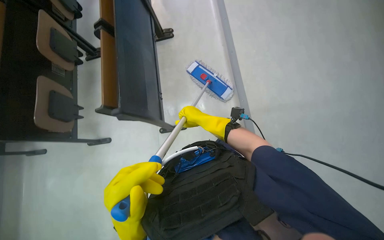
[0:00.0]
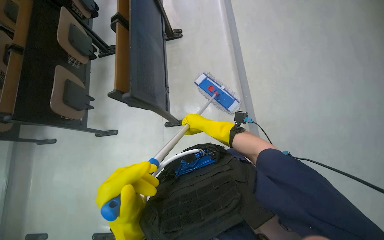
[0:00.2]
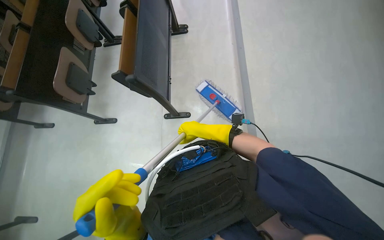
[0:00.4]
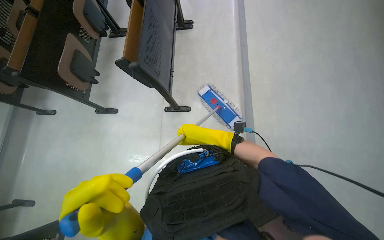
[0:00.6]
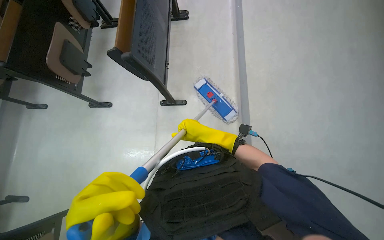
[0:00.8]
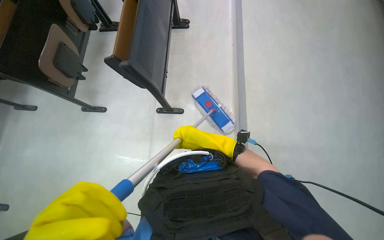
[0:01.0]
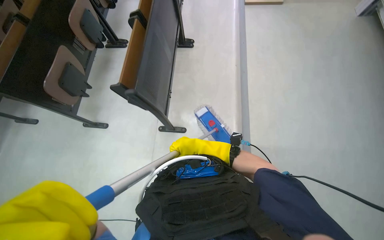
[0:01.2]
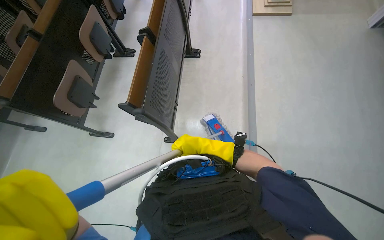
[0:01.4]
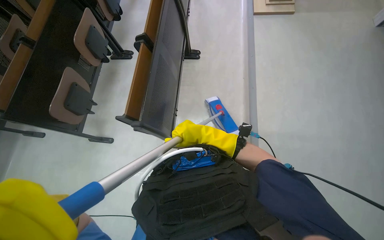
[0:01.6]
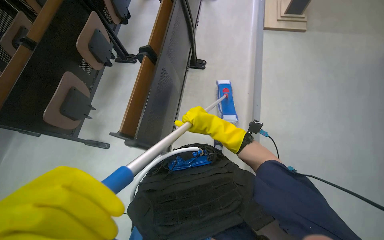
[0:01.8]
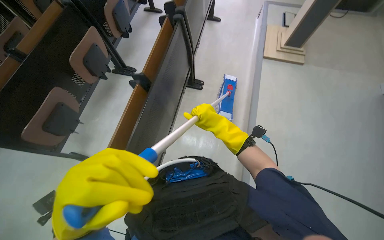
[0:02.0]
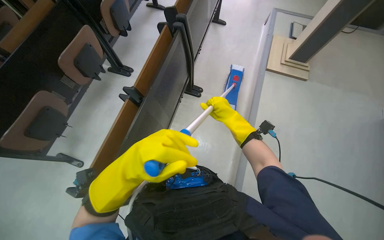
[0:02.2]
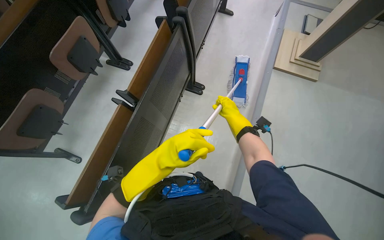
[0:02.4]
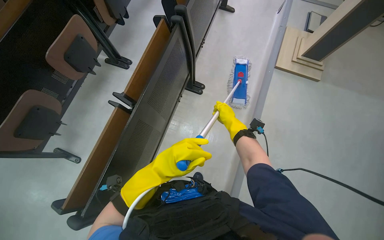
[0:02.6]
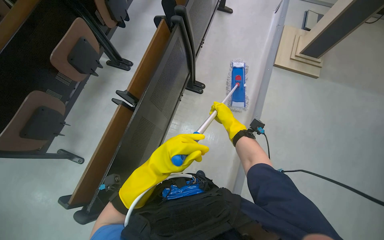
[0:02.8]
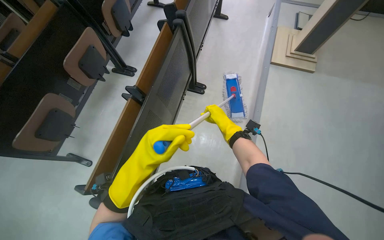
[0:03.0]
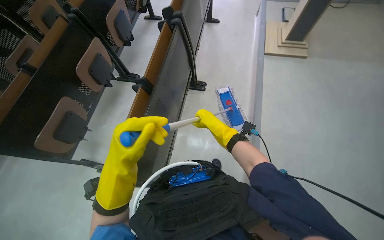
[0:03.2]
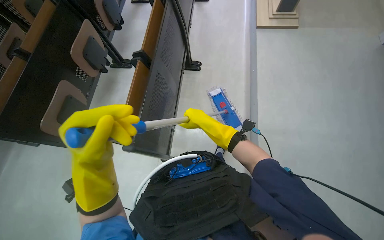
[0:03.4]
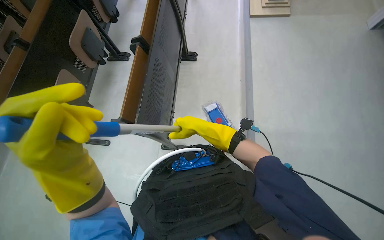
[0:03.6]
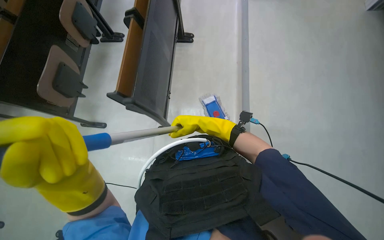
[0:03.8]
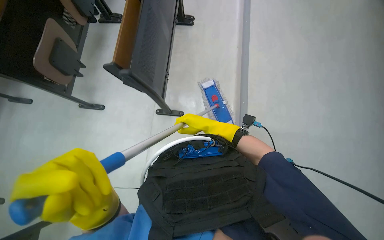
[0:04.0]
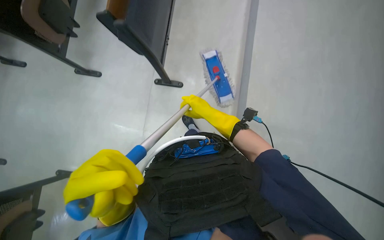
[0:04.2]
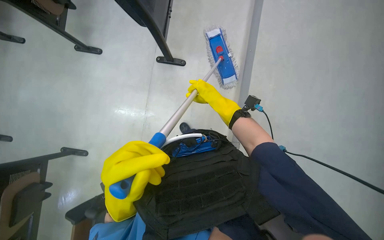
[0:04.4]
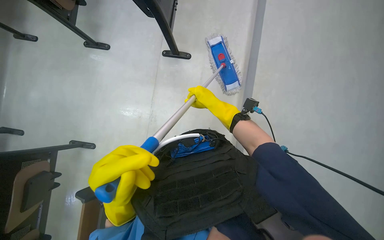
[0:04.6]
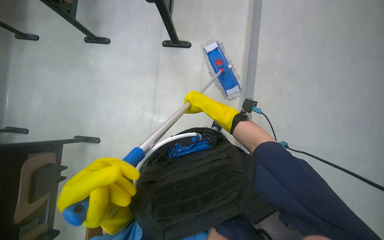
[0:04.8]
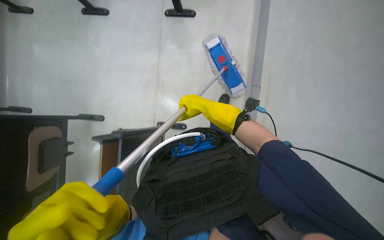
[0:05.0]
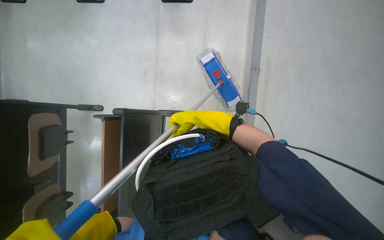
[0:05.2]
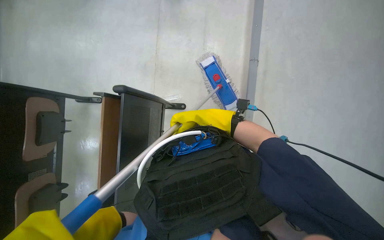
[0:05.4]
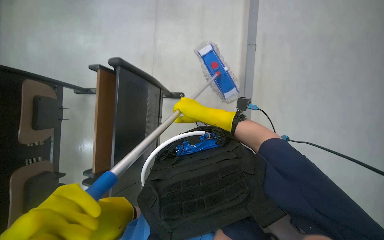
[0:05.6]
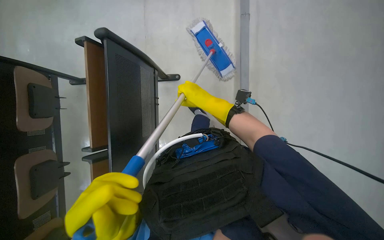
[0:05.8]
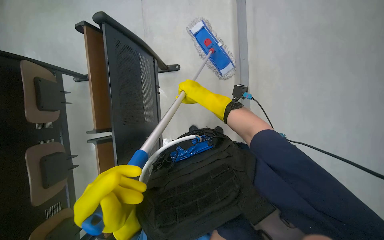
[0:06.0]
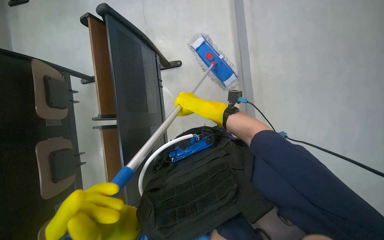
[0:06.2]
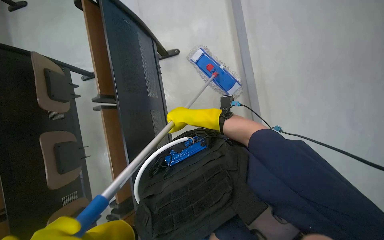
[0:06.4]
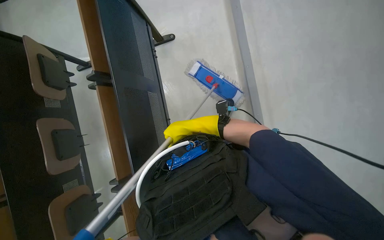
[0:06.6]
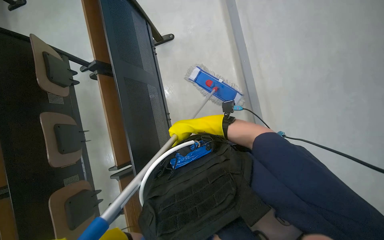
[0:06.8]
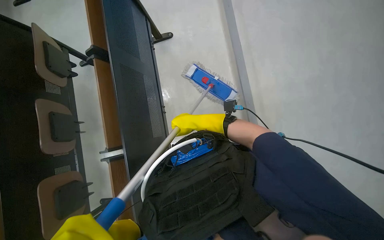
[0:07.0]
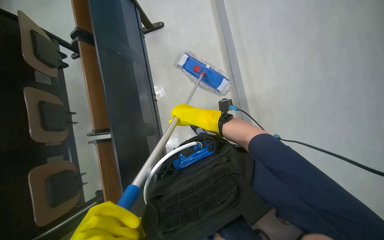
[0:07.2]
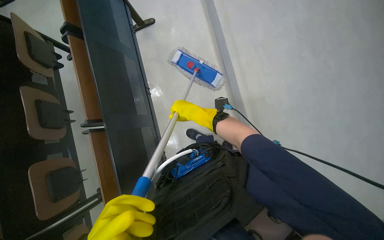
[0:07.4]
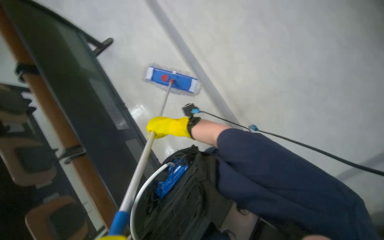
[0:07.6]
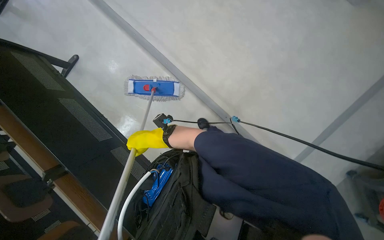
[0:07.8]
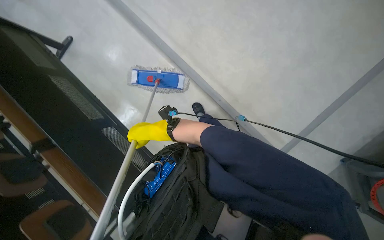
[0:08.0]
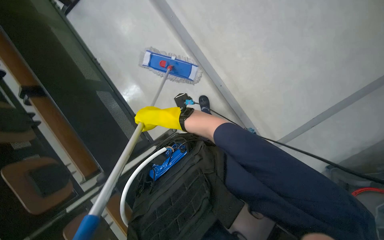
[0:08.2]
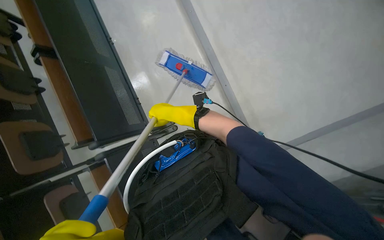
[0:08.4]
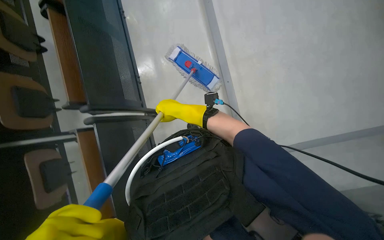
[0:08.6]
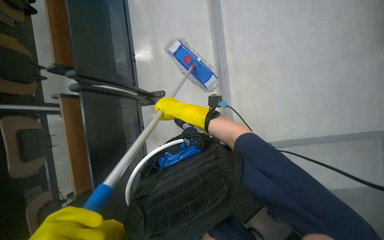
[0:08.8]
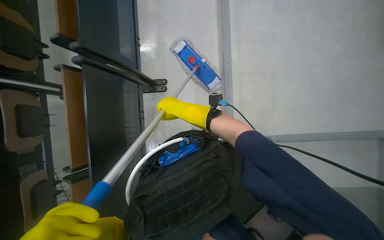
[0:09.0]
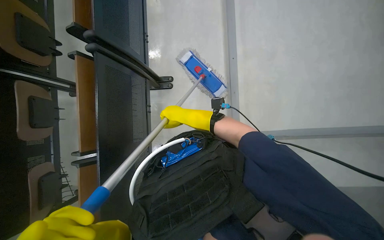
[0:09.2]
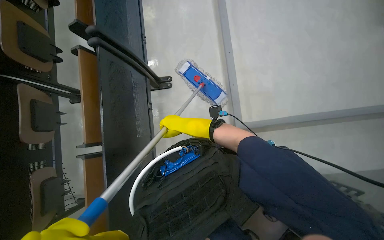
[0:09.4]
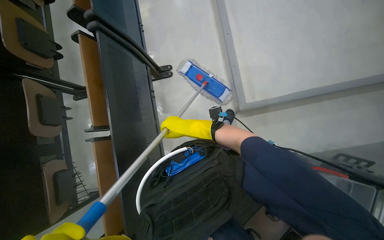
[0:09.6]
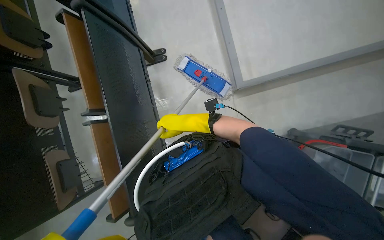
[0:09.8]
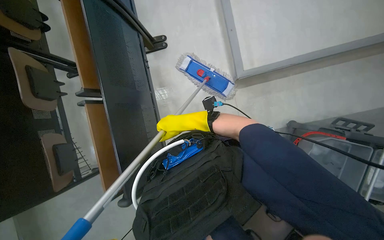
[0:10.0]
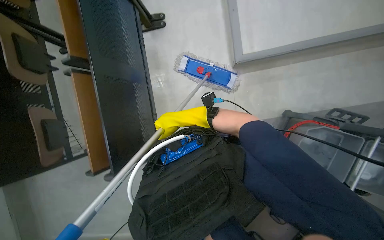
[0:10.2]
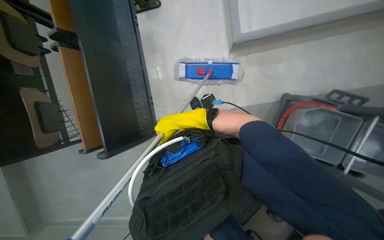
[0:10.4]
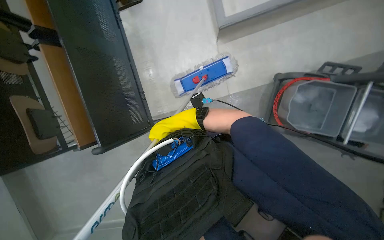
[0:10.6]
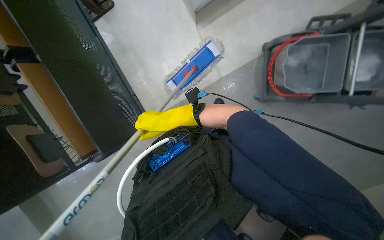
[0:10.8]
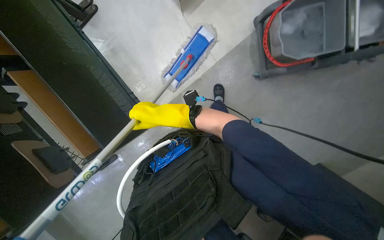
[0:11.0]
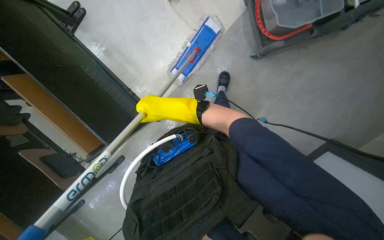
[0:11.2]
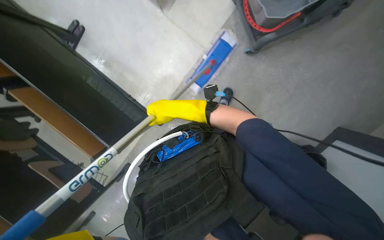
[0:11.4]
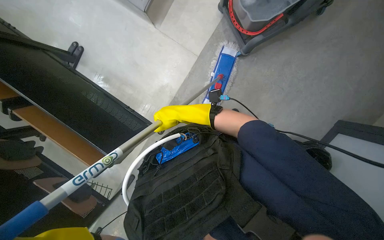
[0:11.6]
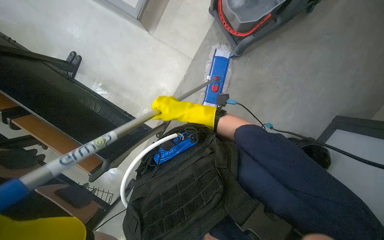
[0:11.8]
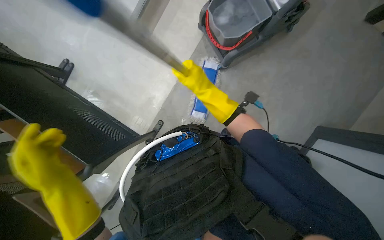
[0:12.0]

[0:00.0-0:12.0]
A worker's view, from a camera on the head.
Job: mopping floor.
The whole recording: Mopping floor with flat mop. The worker mops the floor with a flat mop.
0:01.6 to 0:03.0: The camera travels roughly 50 cm.
0:03.0 to 0:04.4: The wearer looks approximately 30 degrees further downward.
0:04.4 to 0:06.0: The view tips downward by some 15 degrees.
0:06.0 to 0:07.6: The view tilts roughly 10 degrees downward.
0:07.6 to 0:09.0: The scene turns roughly 35 degrees clockwise in the picture.
0:09.0 to 0:10.4: The head travels roughly 50 cm.
0:10.4 to 0:12.0: The scene turns roughly 50 degrees counterclockwise in the picture.

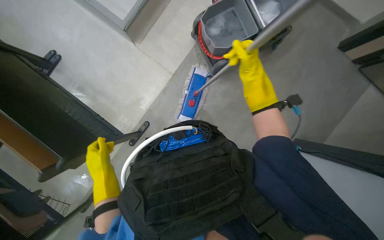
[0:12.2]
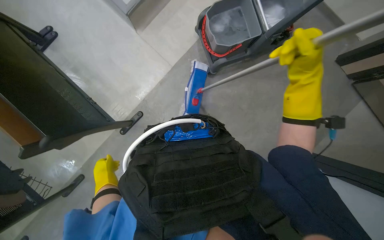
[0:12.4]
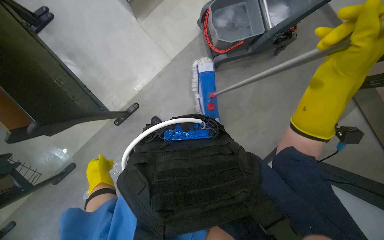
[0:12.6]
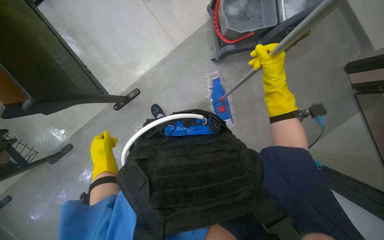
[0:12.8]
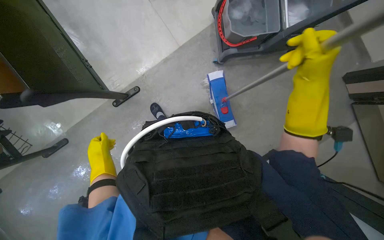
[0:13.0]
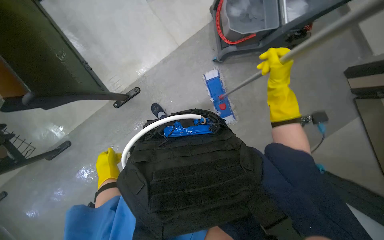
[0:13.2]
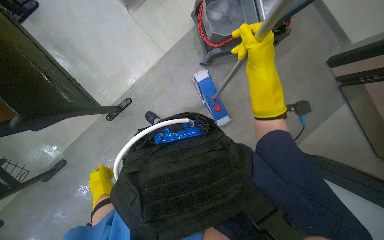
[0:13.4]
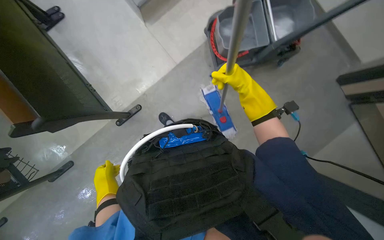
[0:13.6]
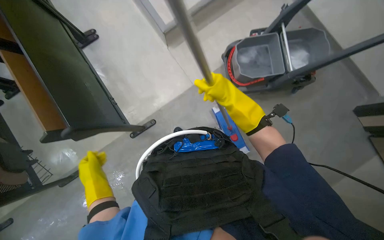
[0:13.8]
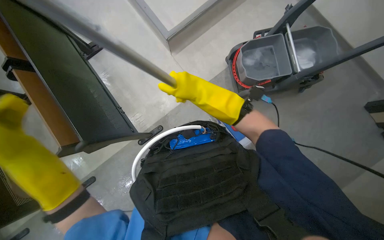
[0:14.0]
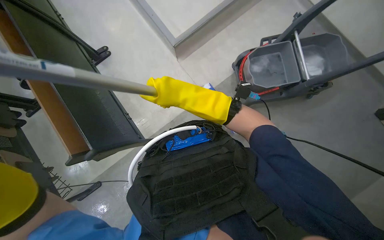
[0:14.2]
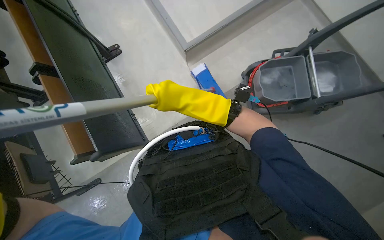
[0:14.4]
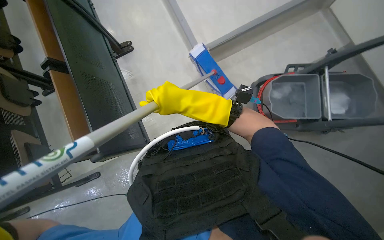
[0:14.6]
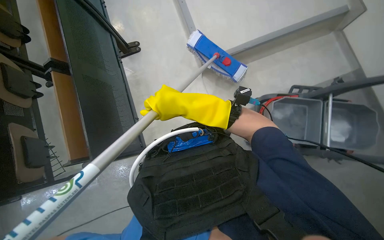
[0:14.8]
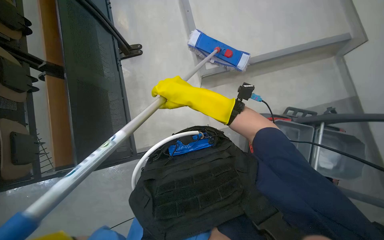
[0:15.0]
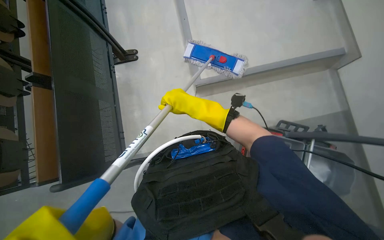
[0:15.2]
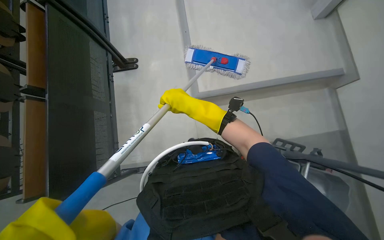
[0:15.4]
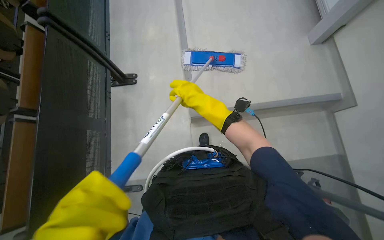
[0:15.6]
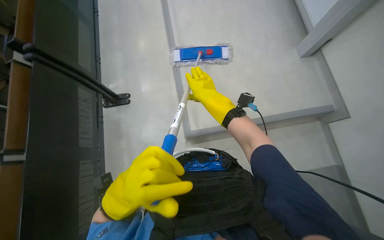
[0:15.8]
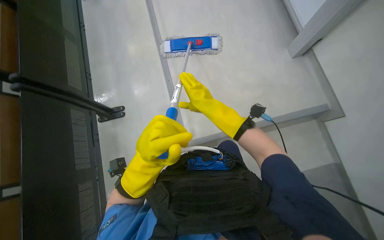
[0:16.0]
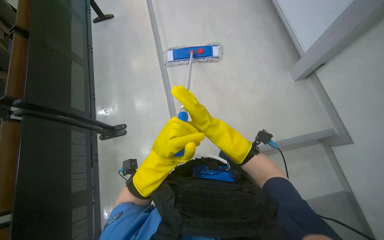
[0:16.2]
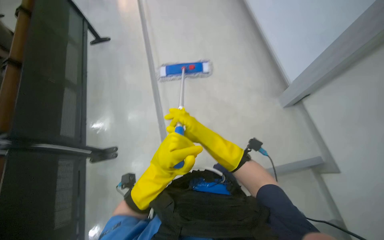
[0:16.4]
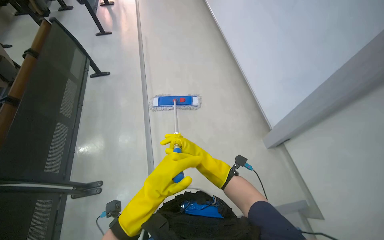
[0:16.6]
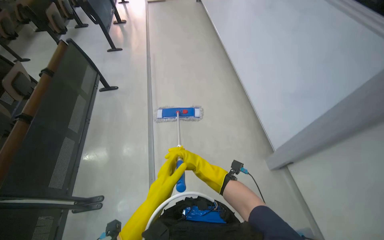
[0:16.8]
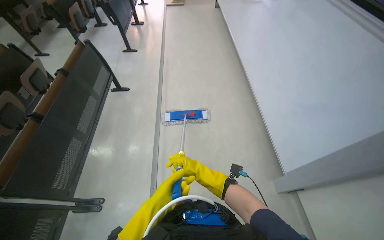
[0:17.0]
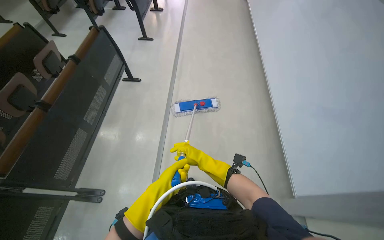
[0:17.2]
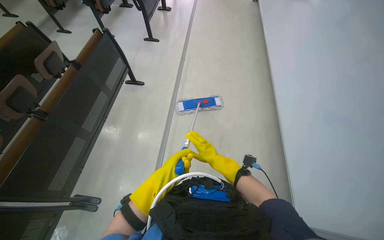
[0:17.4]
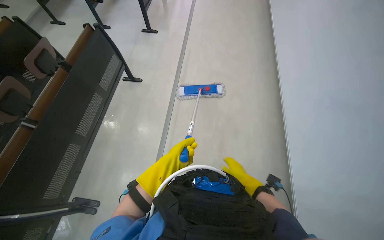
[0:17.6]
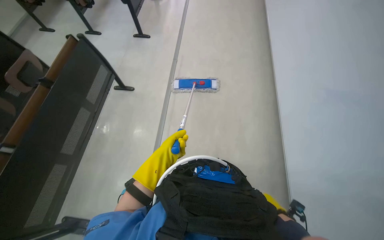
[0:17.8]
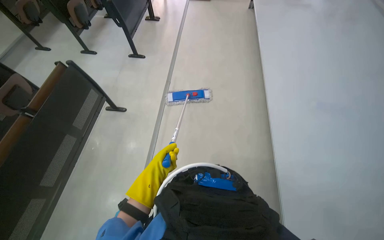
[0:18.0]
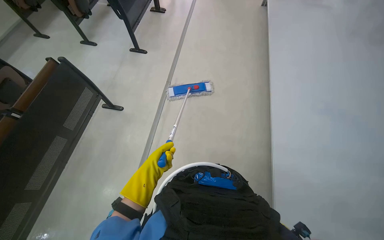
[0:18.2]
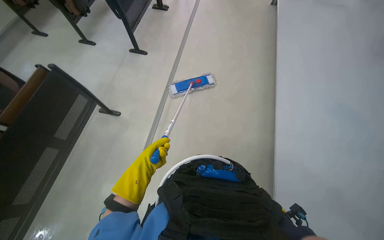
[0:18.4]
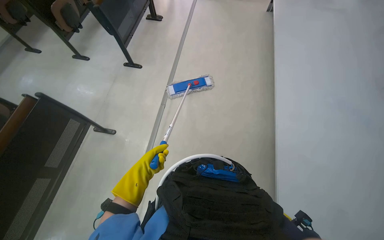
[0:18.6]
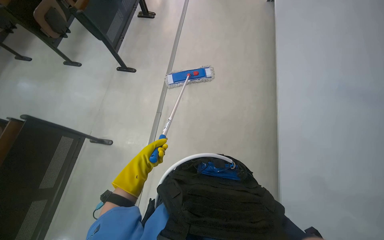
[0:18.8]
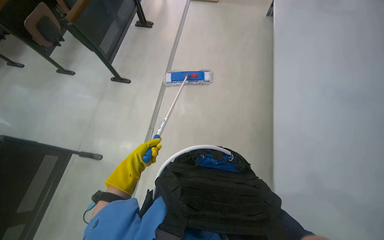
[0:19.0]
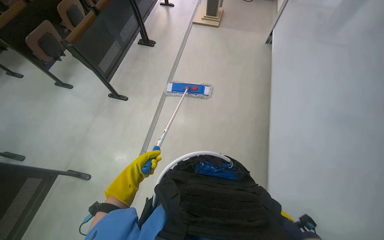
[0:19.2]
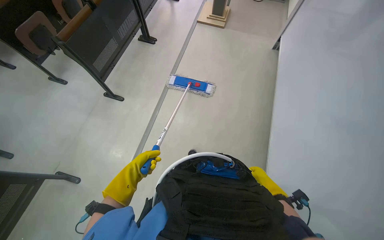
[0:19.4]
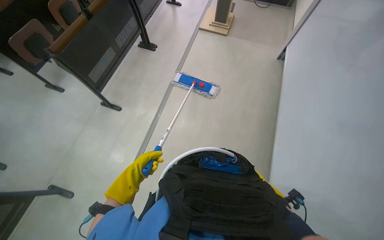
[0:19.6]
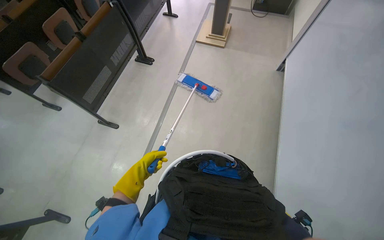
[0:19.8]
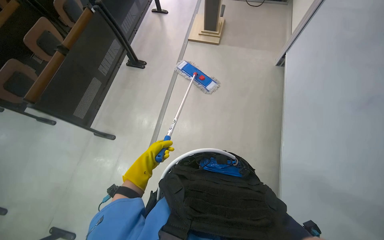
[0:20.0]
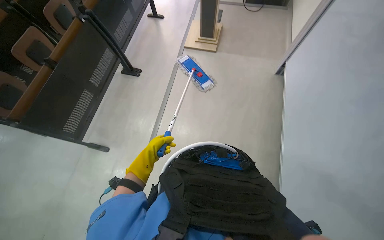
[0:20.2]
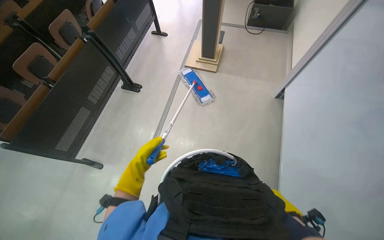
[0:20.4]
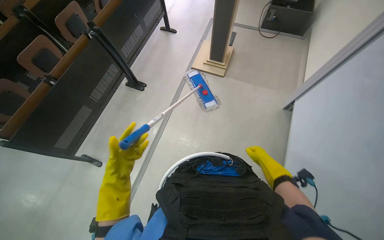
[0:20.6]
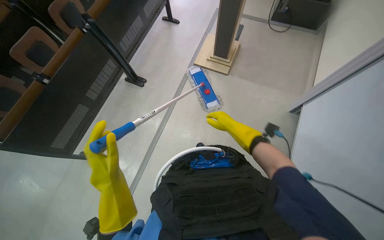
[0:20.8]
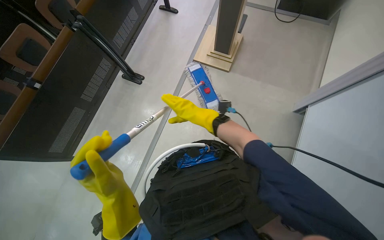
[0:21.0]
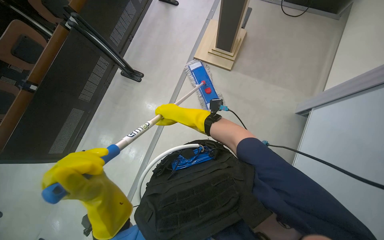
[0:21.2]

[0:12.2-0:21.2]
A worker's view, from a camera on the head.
Job: mopping floor.
The whole recording: Mopping floor with flat mop. The worker mops the floor with a flat mop.
0:12.2 to 0:13.8: The right hand travels nearer to the camera and back again, some 15 cm each way.
0:15.2 to 0:16.6: The wearer's head swings some 20 degrees to the right. The view tilts roughly 40 degrees upward.
0:16.6 to 0:18.2: The camera is carried roughly 50 cm.
0:18.2 to 0:19.8: The wearer moves approximately 80 cm. The wearer looks roughly 15 degrees further upward.
0:19.8 to 0:21.2: The camera is carried some 1 m. The view tips downward by approximately 15 degrees.
